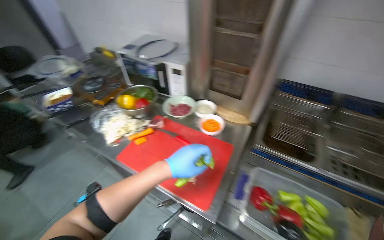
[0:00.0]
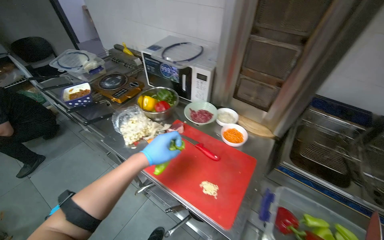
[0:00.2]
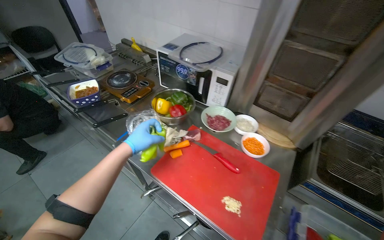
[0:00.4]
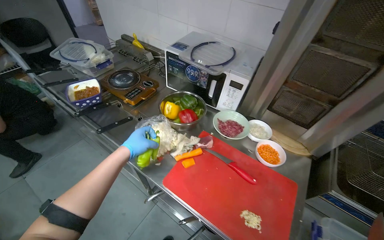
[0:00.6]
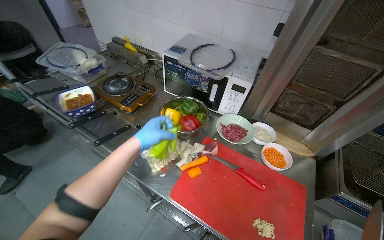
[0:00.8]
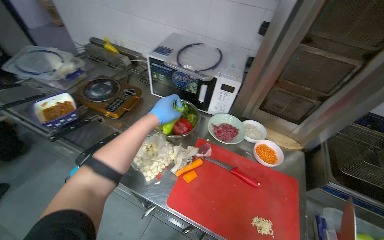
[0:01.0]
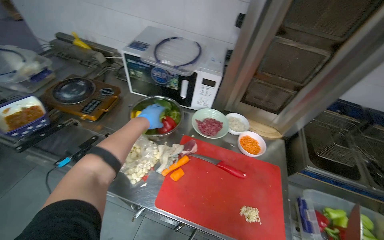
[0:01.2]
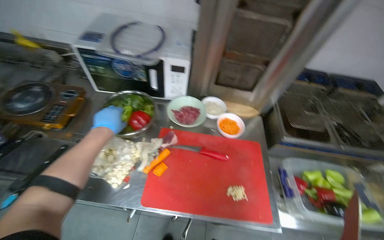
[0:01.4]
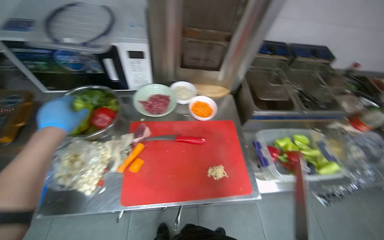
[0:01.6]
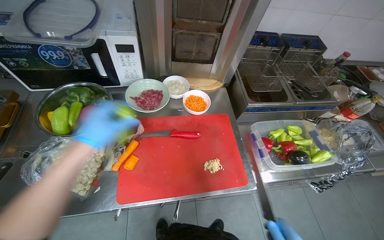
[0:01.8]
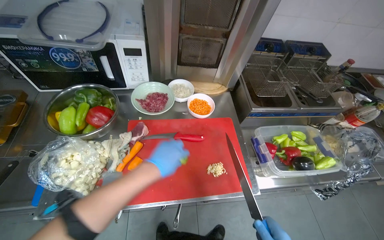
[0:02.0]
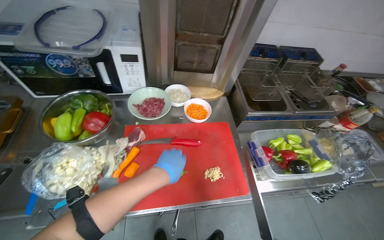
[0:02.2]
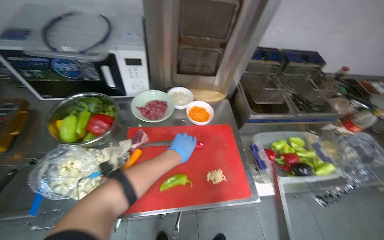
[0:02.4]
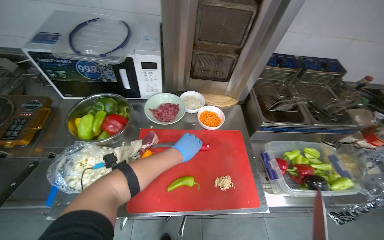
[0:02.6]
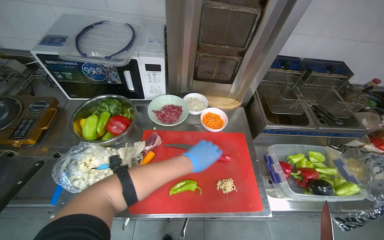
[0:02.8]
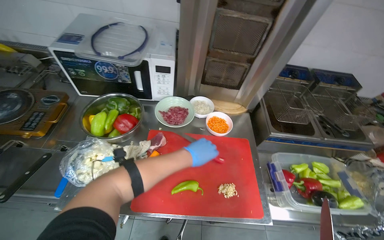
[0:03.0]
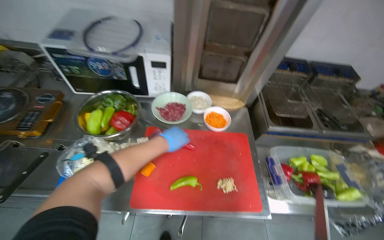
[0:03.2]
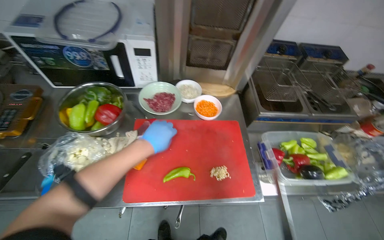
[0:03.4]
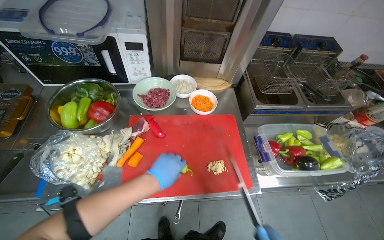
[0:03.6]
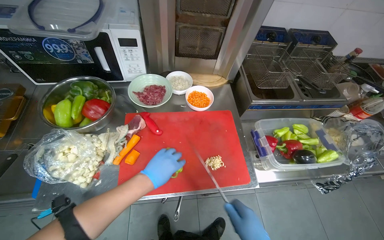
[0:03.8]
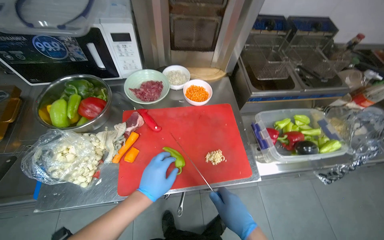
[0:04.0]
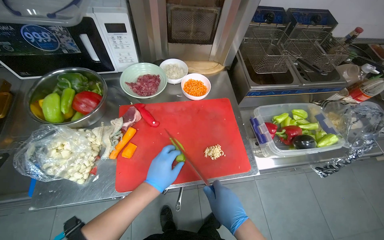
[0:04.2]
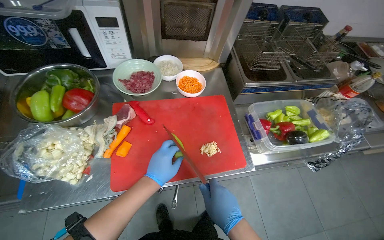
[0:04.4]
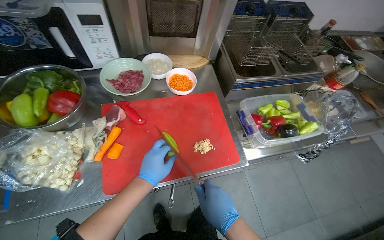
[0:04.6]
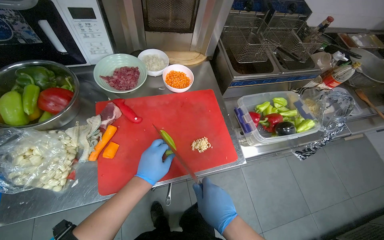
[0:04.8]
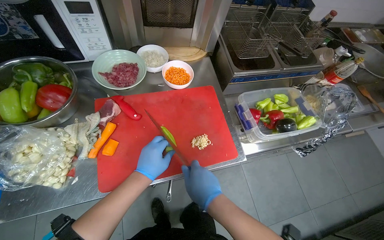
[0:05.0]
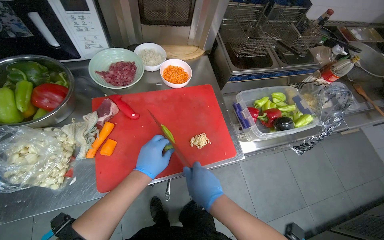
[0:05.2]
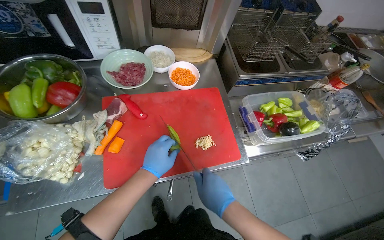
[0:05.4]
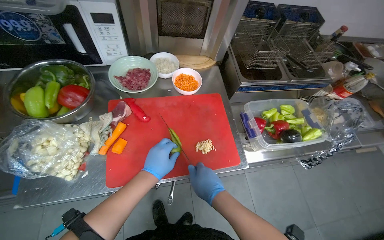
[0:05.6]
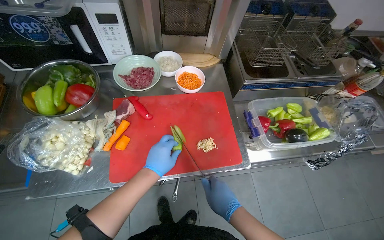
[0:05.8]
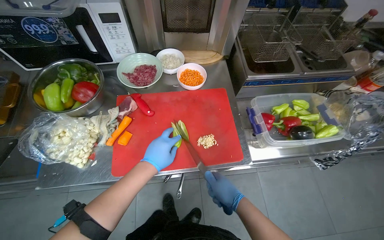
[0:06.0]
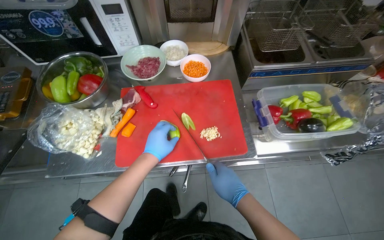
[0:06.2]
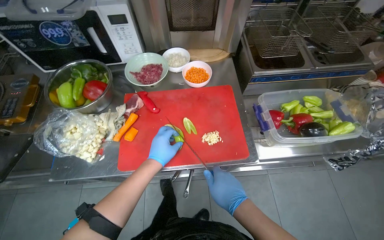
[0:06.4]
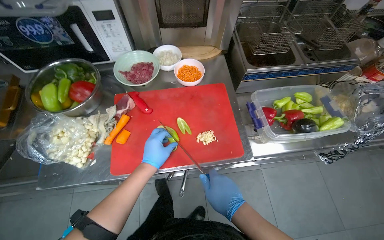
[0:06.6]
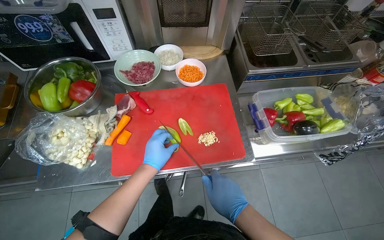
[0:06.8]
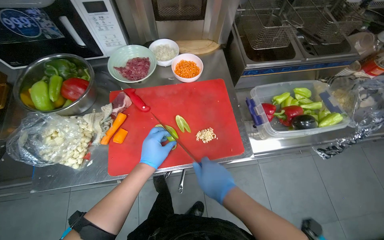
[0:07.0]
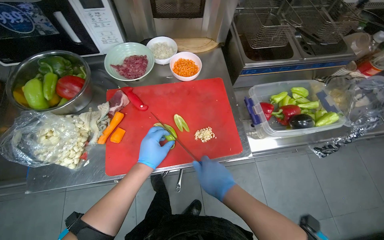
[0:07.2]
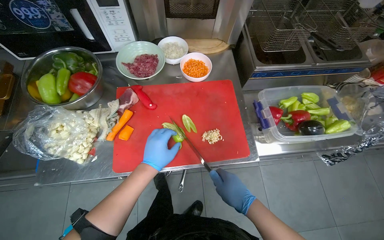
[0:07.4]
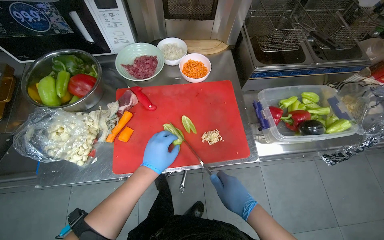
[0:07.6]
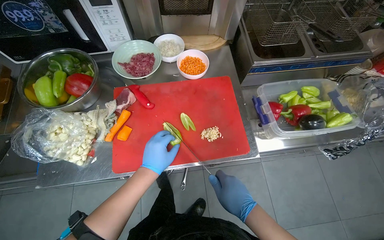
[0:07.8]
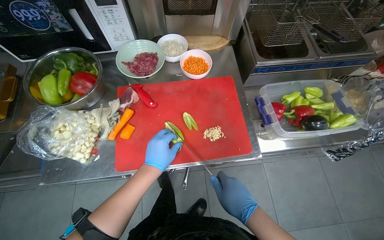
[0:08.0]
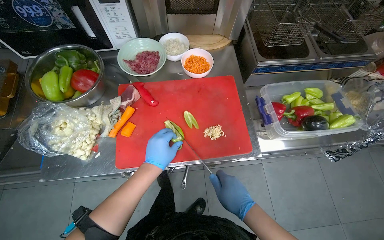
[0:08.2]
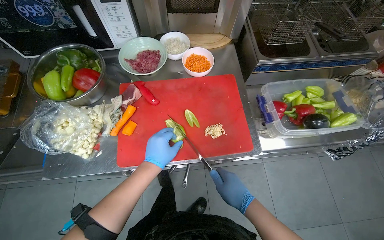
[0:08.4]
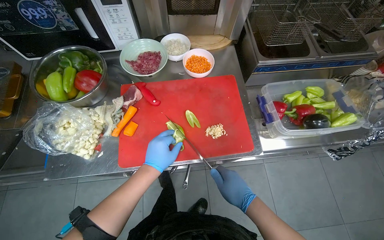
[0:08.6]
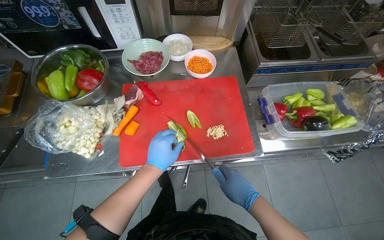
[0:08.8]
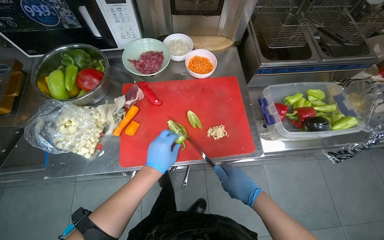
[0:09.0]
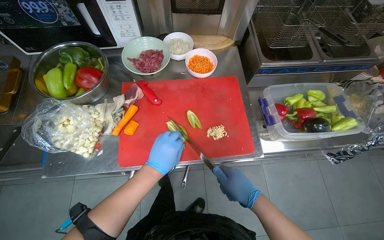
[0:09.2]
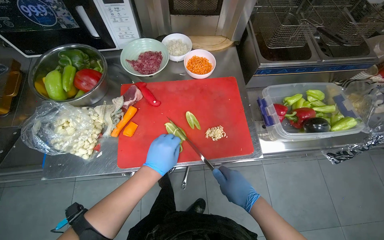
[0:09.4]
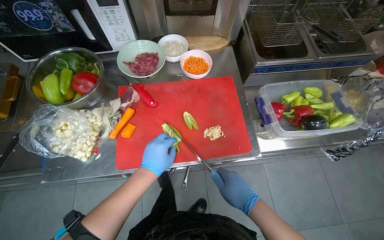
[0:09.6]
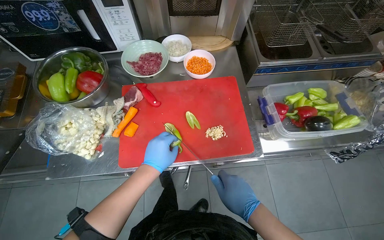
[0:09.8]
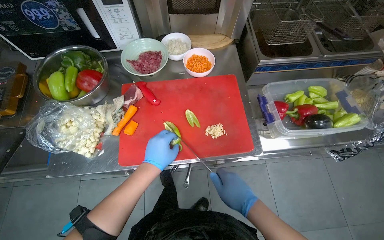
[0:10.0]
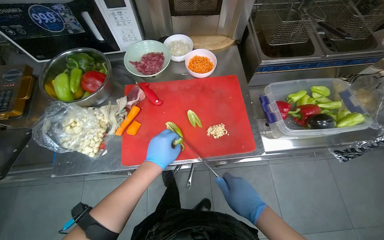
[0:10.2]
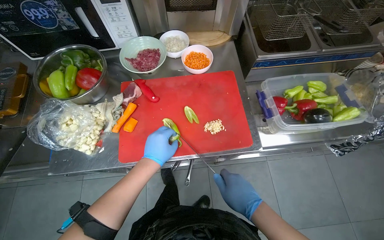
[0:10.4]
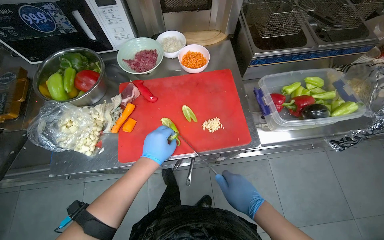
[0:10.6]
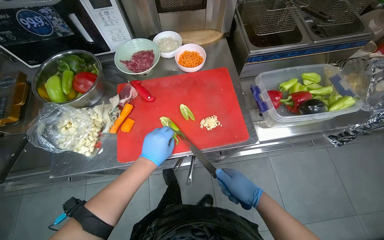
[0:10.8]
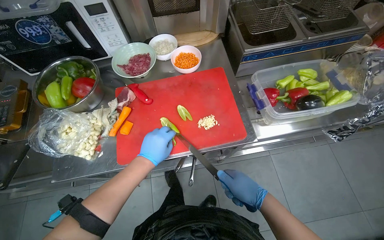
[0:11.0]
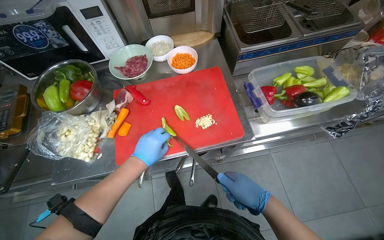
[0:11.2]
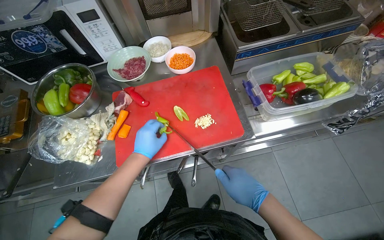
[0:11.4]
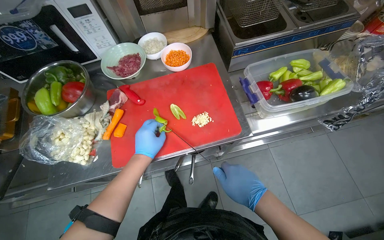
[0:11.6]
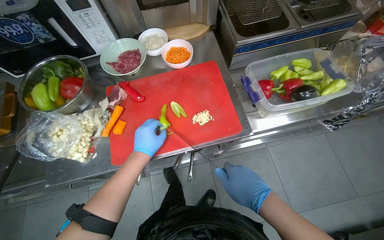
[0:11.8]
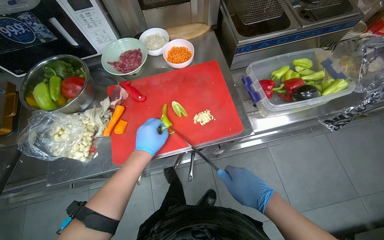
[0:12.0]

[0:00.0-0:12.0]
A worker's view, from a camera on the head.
Job: preparing food.
The whole recording: Slicing green peppers. The worker slices green peppers on a red cutting board.
0:00.0 to 0:01.6: The head rotates about 35 degrees to the right. The wearer looks some 15 degrees further downward.
0:01.6 to 0:03.0: The left hand moves to the right, some 30 cm.
0:04.4 to 0:10.4: The hands are busy where they are.
0:10.4 to 0:12.0: The hands work in one place, with small movements.

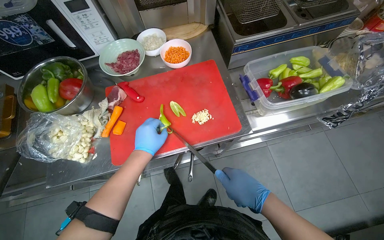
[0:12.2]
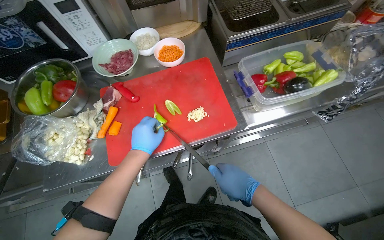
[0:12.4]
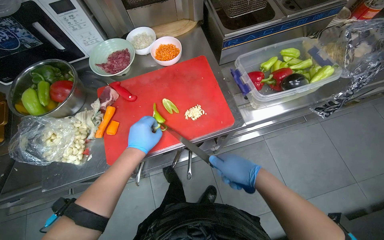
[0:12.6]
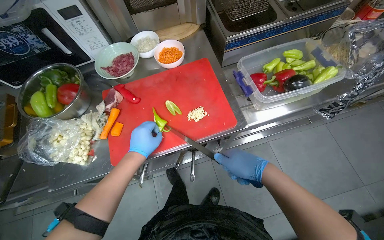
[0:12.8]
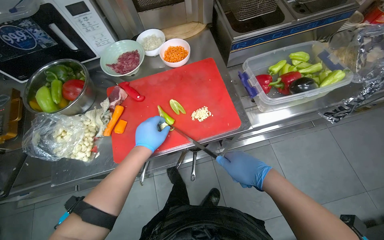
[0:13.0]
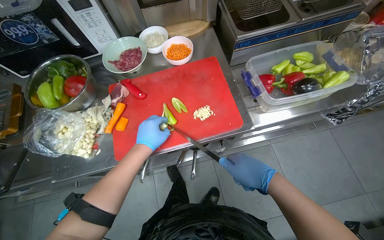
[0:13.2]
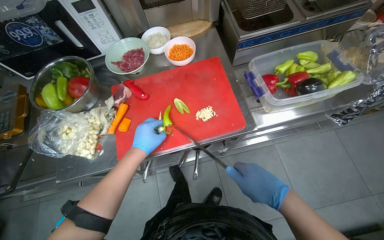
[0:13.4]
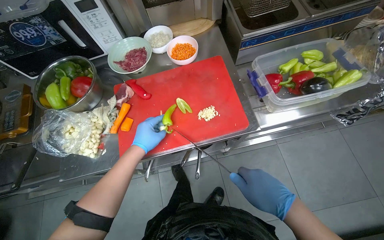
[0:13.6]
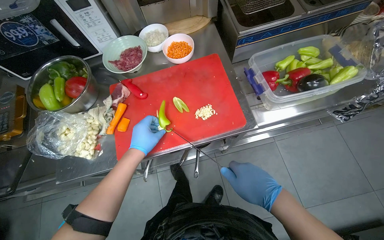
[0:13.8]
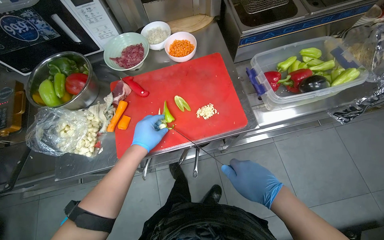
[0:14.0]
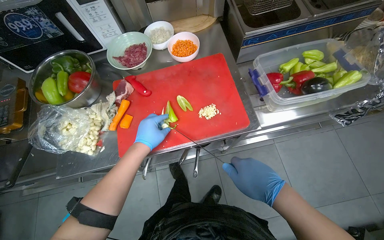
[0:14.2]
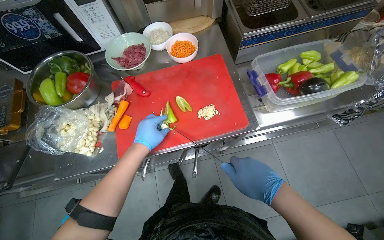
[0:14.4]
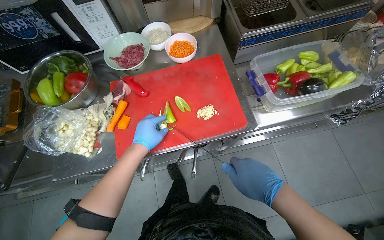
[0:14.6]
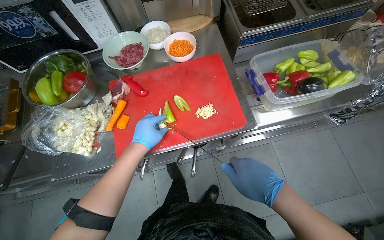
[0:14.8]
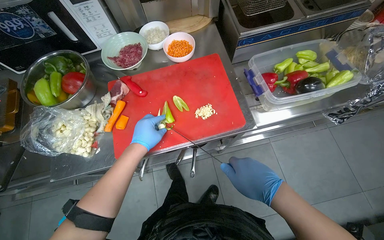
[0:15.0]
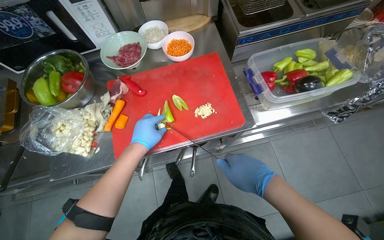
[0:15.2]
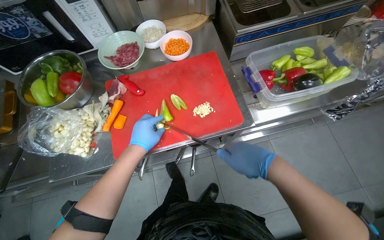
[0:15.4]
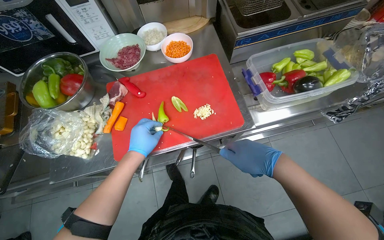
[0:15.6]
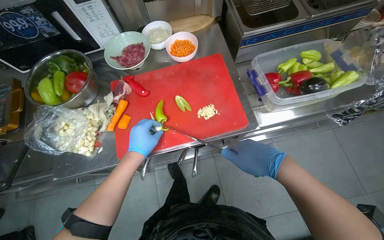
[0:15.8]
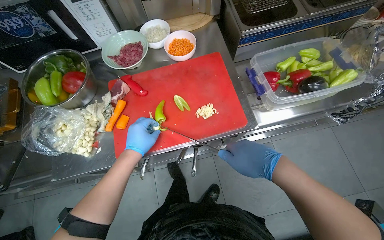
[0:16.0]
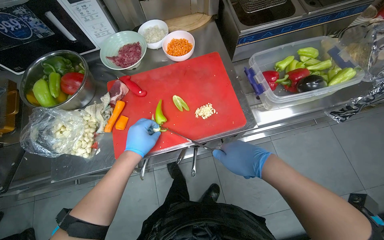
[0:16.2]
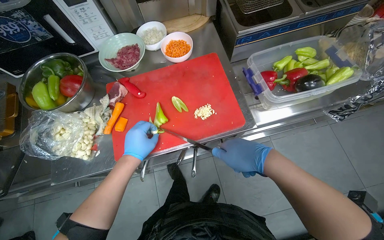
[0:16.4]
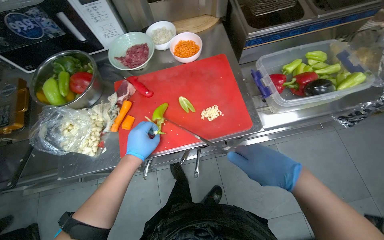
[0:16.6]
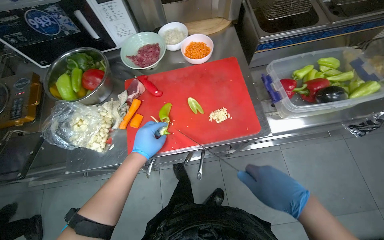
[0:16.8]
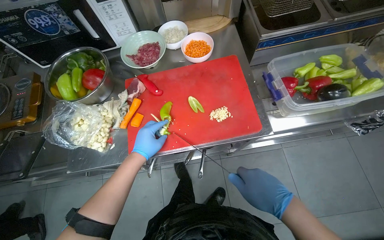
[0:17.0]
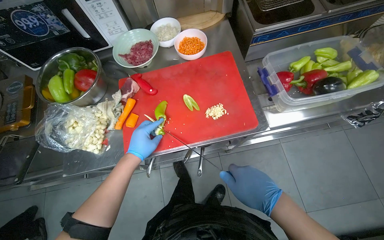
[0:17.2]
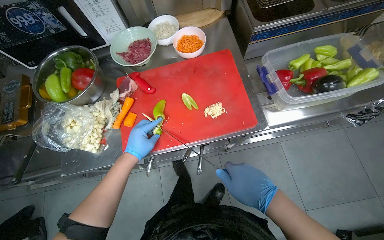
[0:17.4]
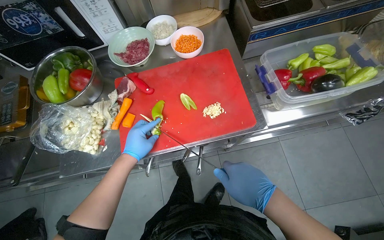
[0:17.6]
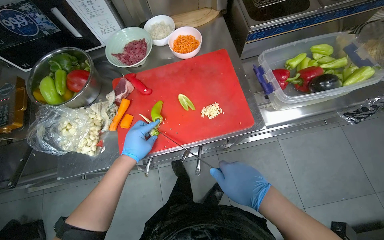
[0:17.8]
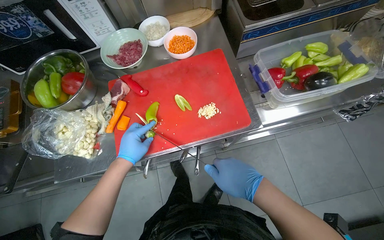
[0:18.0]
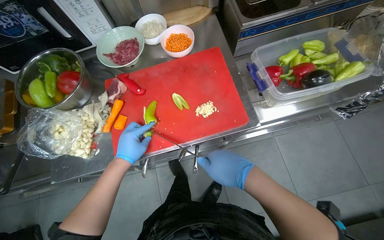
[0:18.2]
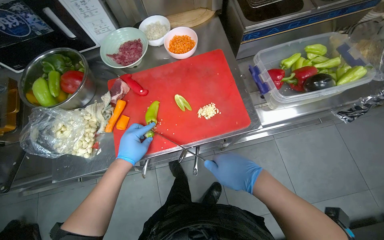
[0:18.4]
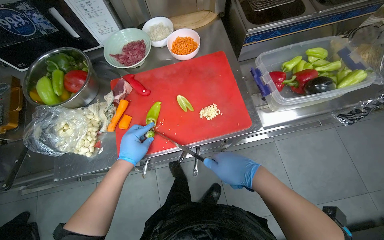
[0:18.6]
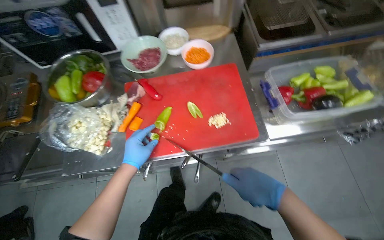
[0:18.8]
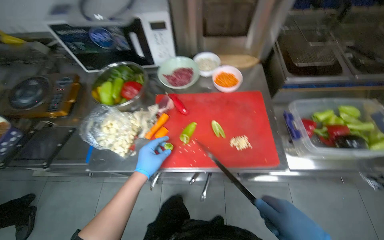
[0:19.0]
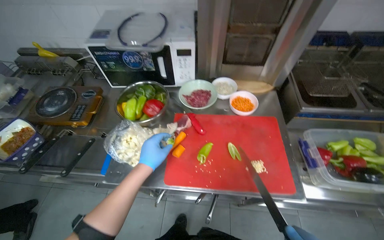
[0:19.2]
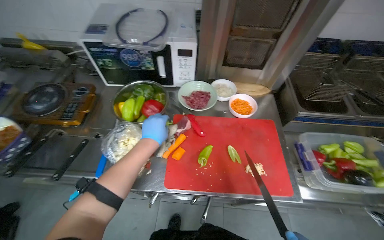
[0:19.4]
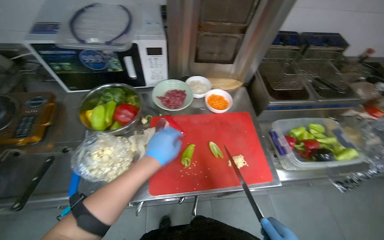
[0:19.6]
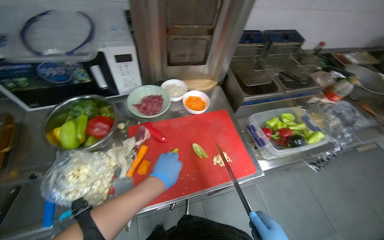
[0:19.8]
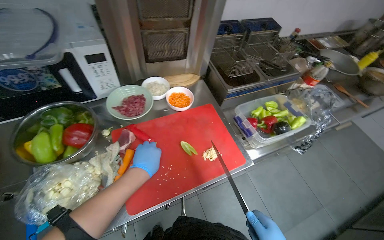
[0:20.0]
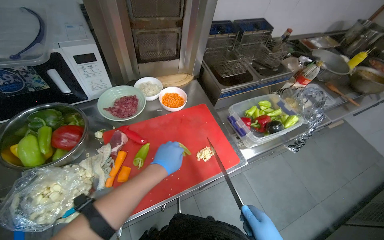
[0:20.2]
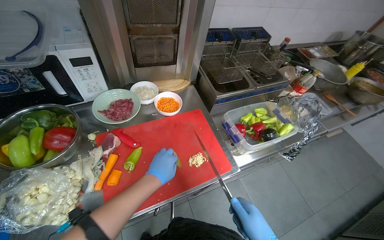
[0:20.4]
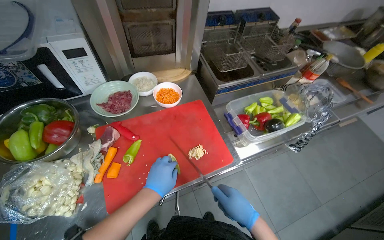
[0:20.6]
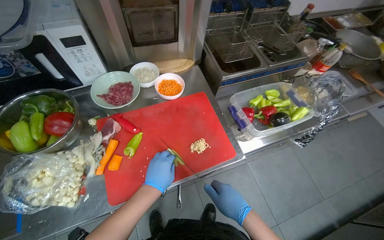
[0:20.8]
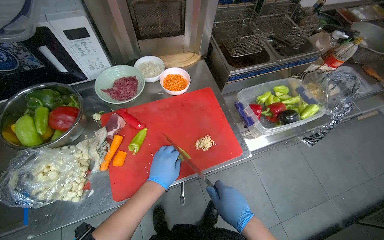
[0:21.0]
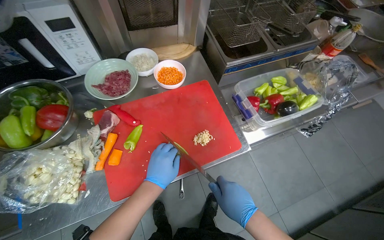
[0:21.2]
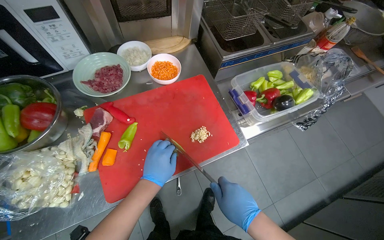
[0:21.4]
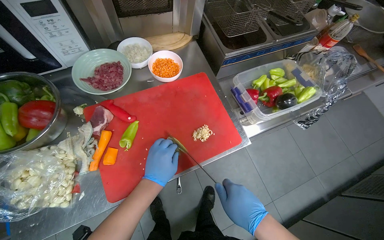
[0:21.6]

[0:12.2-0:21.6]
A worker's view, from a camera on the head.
Job: preparing food.
The whole recording: Slicing green peppers. The worker slices green peppers on a red cutting board.
0:12.2 to 0:17.0: The hands are busy where they are.
0:17.0 to 0:18.4: The hands make small movements and keep their place.
0:18.4 to 0:20.0: The view pans to the right by about 15 degrees. The wearer looks approximately 10 degrees further upward.
